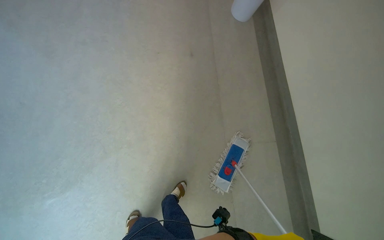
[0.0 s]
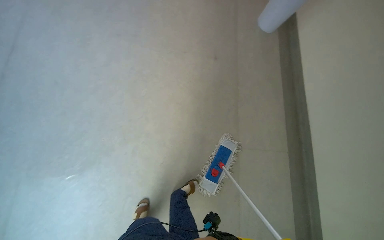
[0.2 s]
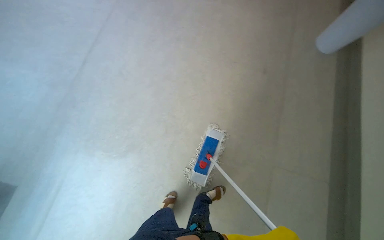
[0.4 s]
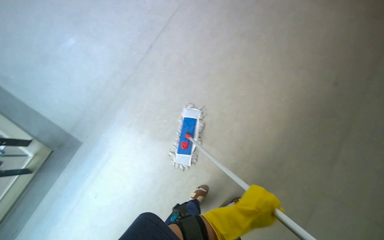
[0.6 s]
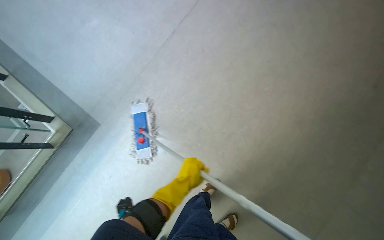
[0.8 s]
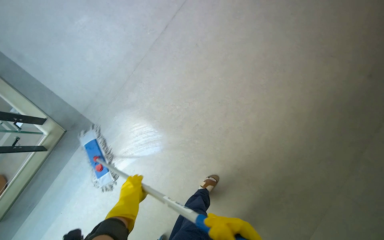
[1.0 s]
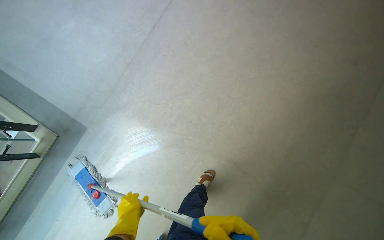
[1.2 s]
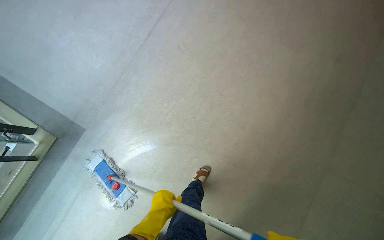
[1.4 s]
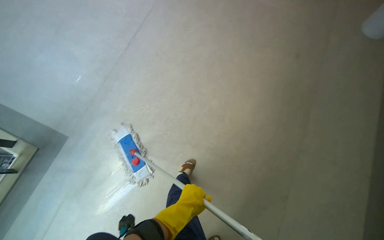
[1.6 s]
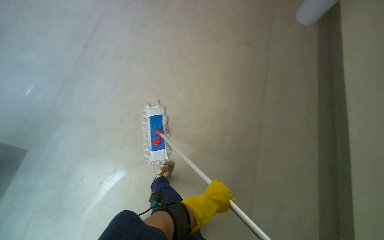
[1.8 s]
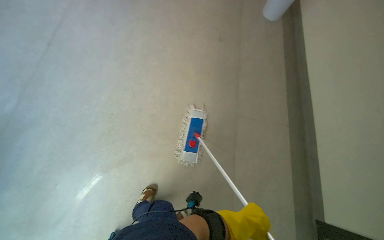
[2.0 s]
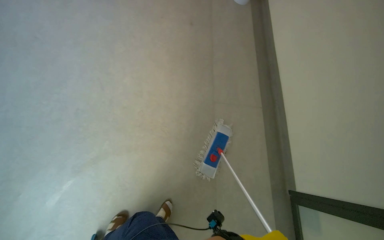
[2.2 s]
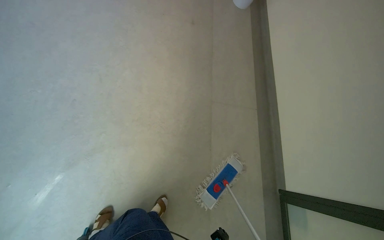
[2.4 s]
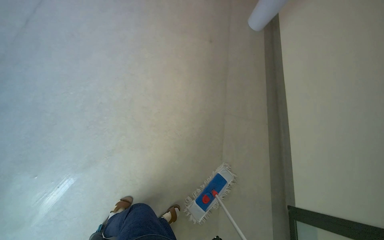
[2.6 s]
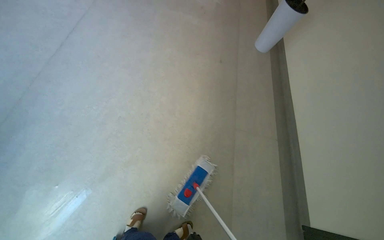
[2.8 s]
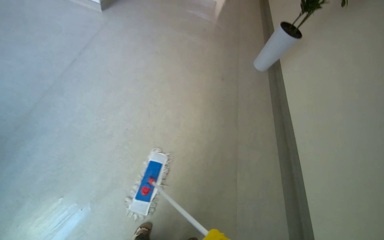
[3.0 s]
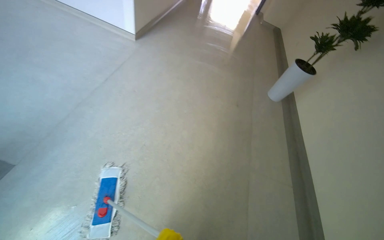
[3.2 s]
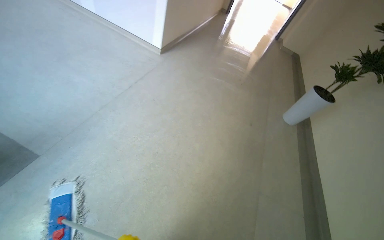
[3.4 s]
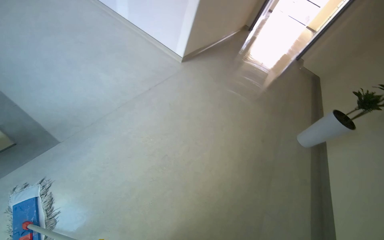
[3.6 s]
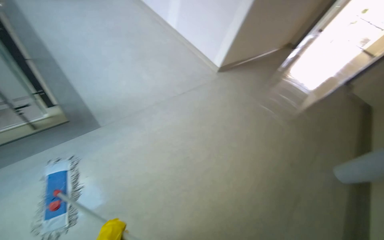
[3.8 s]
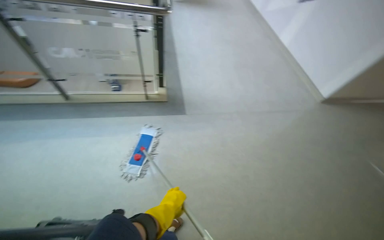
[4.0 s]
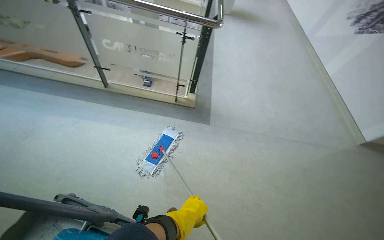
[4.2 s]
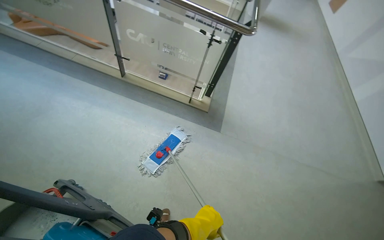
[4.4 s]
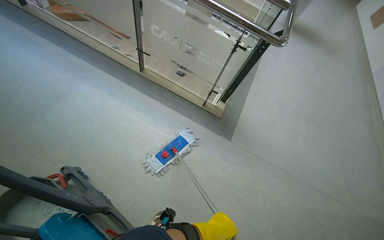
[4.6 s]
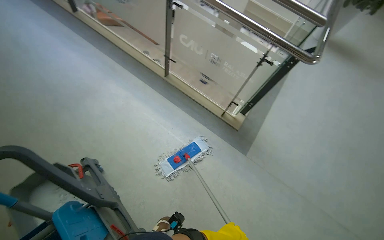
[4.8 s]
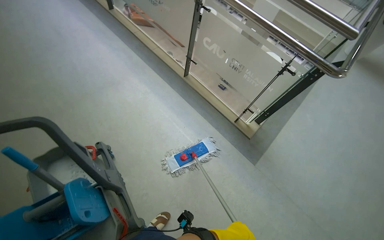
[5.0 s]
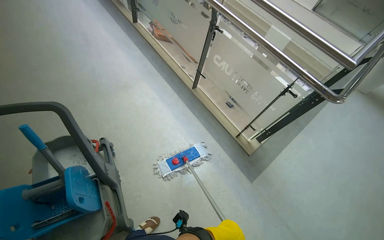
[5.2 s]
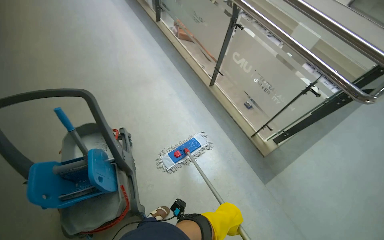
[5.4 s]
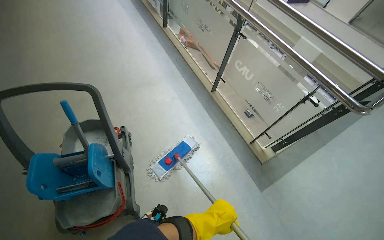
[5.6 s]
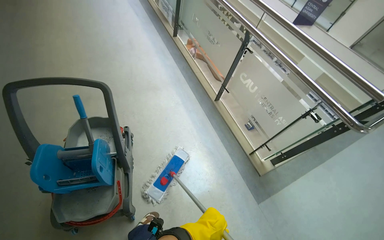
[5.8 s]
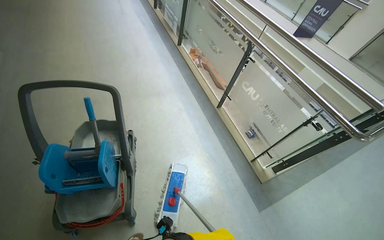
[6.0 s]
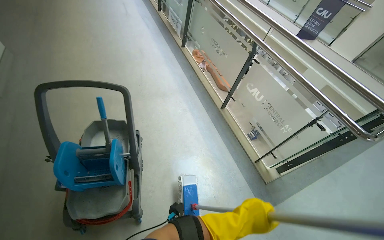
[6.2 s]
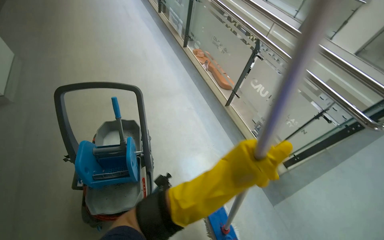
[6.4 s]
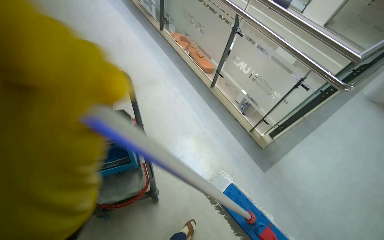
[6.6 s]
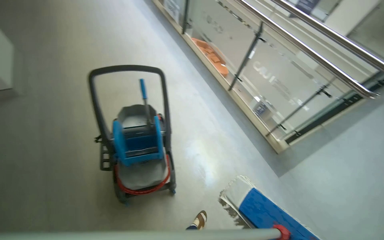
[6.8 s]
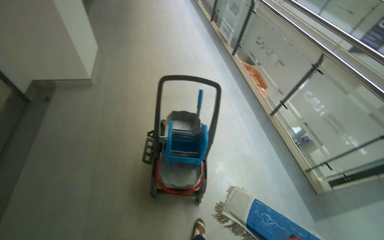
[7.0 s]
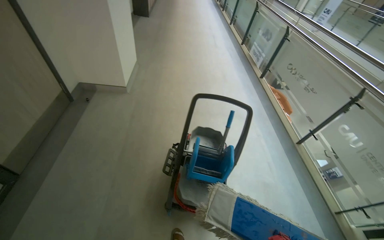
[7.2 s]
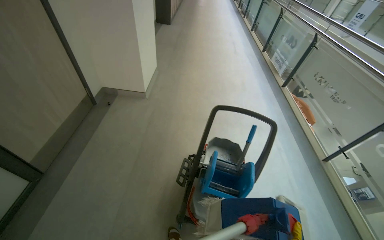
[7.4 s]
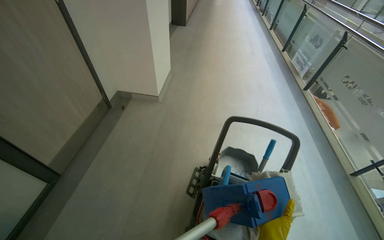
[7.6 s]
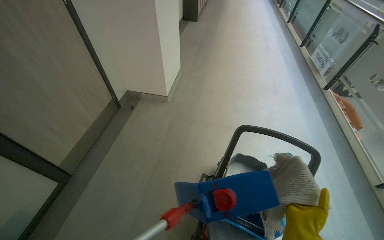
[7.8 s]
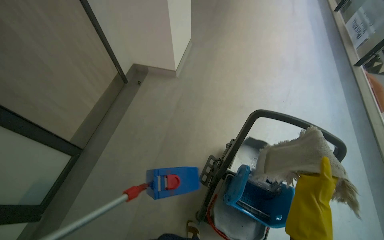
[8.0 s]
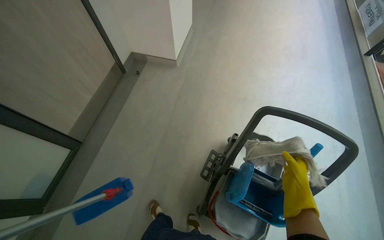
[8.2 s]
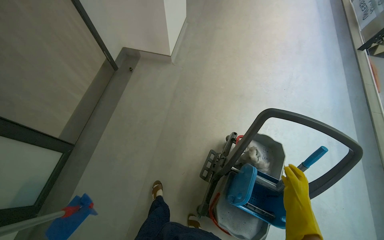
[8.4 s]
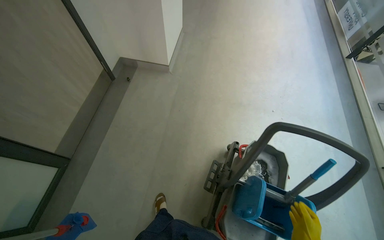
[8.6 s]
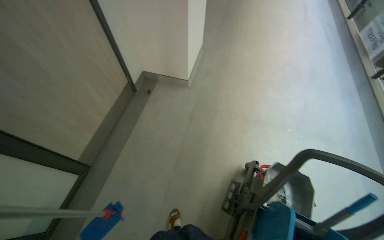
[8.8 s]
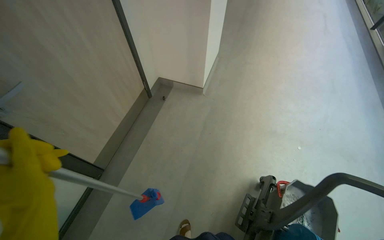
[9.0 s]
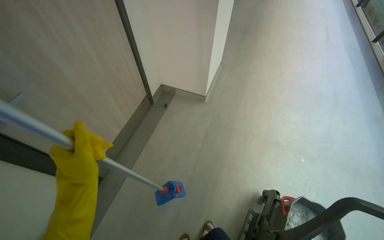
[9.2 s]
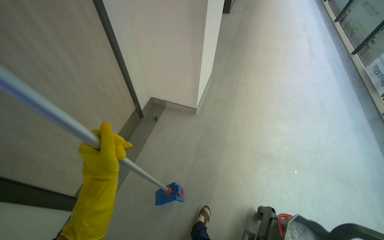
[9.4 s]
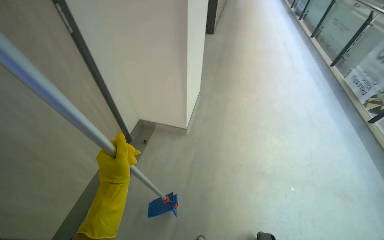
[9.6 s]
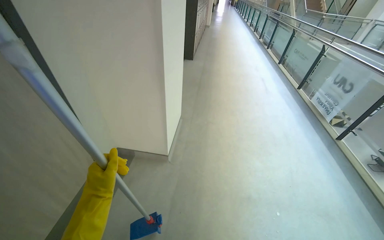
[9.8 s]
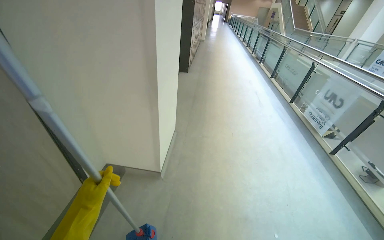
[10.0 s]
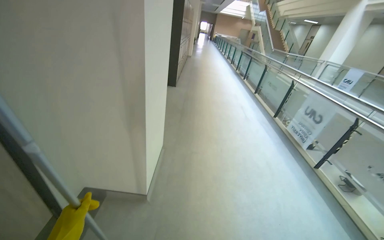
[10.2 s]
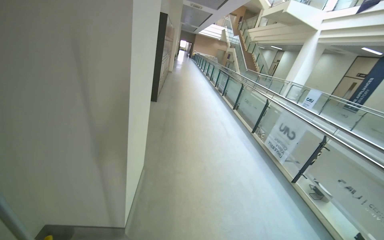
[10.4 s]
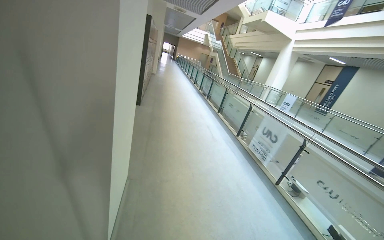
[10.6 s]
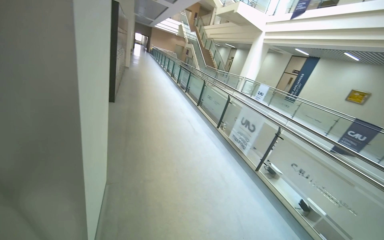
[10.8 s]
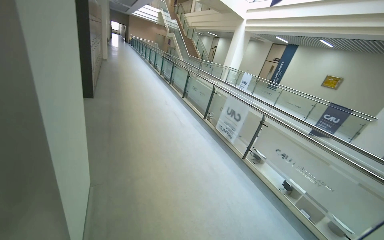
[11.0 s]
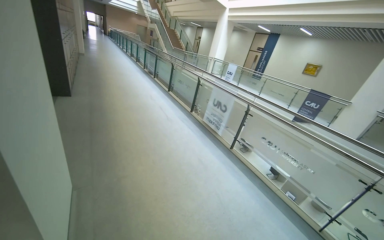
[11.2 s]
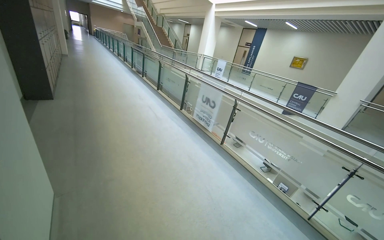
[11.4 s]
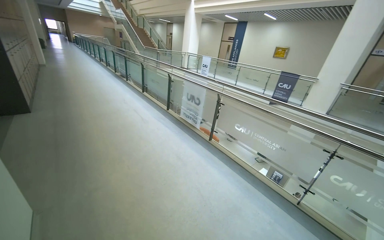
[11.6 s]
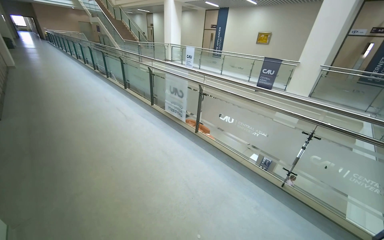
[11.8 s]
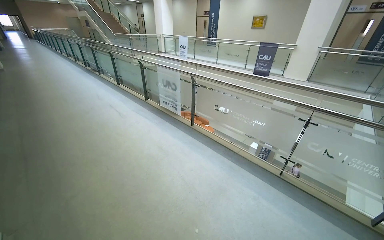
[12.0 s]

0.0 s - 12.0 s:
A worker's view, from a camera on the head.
Job: mopping floor.
The whole recording: Mopping hallway floor. The worker mops the hallway floor, periodically wringing out the mop head in the bucket.
0.0 s - 1.6 s: The head travels some 40 cm. The wearer's head swings about 35 degrees to the left.
1.6 s - 3.0 s: The camera sweeps to the right, by some 25 degrees. The wearer looks roughly 10 degrees further upward.
3.0 s - 4.4 s: The camera is carried about 50 cm. The wearer's head swings roughly 95 degrees to the left. The view tips upward by approximately 25 degrees.
4.4 s - 6.0 s: The wearer looks approximately 50 degrees further to the left. The view tips upward by about 15 degrees.
6.0 s - 7.6 s: The wearer moves approximately 60 cm. The head rotates roughly 35 degrees to the left.
7.6 s - 9.0 s: The camera is carried roughly 50 cm.
9.0 s - 10.4 s: The camera travels roughly 60 cm. The camera is aimed about 25 degrees further to the right. The view tilts roughly 30 degrees upward.
10.4 s - 12.0 s: The camera is carried some 50 cm. The wearer's head swings some 40 degrees to the right. The camera pitches downward, by approximately 15 degrees.

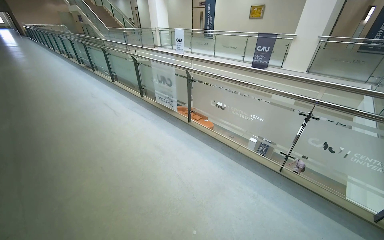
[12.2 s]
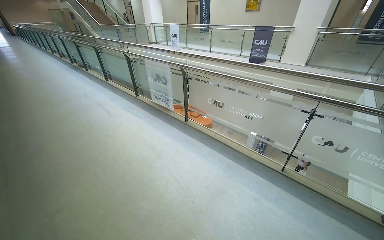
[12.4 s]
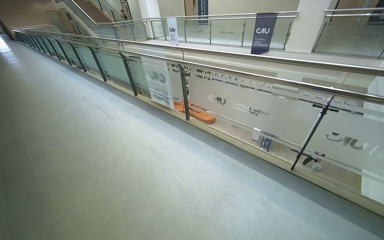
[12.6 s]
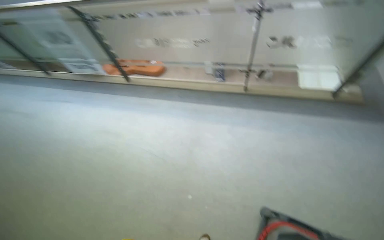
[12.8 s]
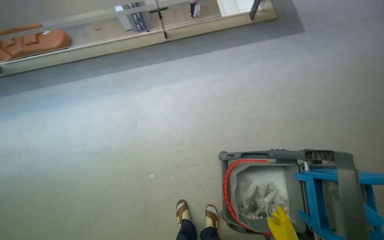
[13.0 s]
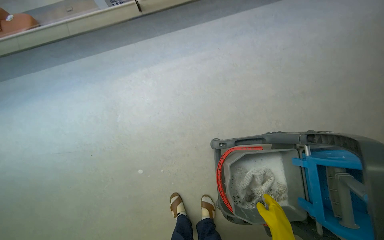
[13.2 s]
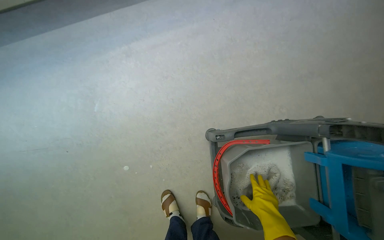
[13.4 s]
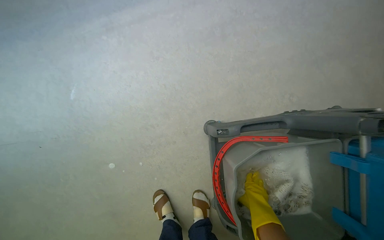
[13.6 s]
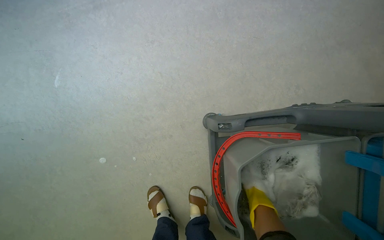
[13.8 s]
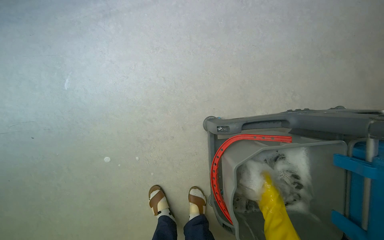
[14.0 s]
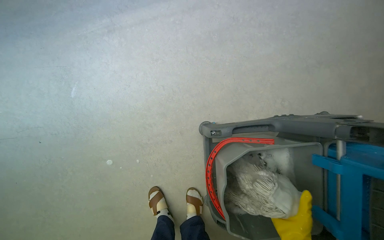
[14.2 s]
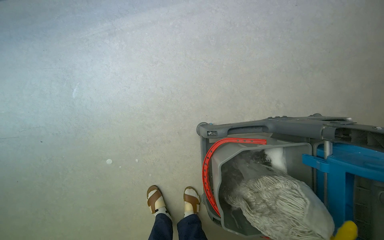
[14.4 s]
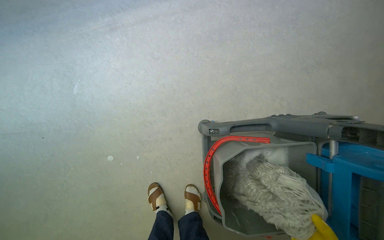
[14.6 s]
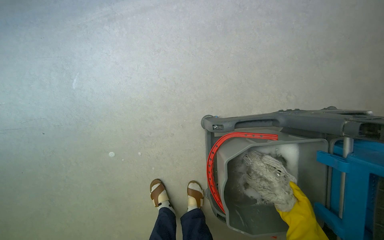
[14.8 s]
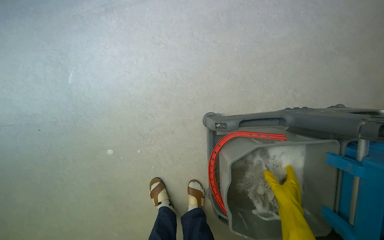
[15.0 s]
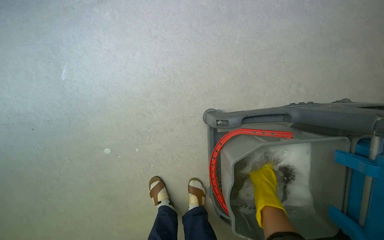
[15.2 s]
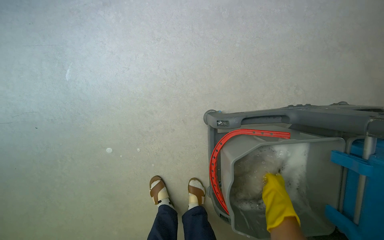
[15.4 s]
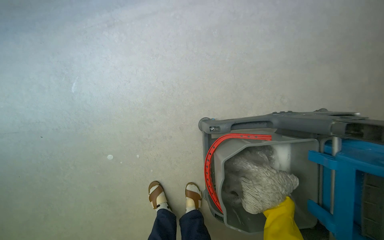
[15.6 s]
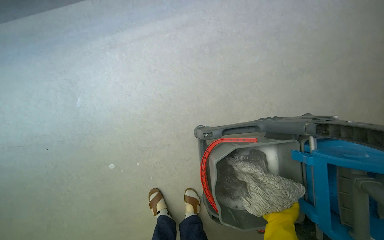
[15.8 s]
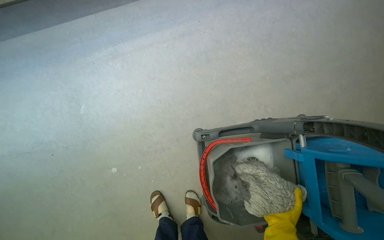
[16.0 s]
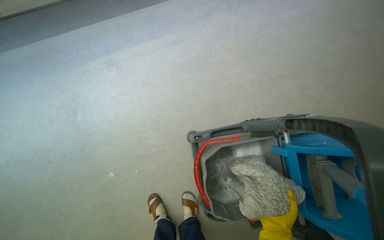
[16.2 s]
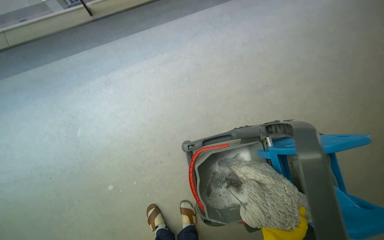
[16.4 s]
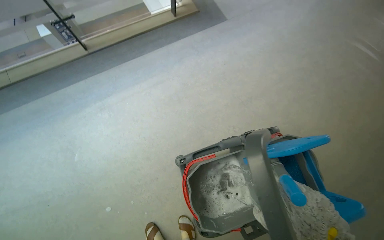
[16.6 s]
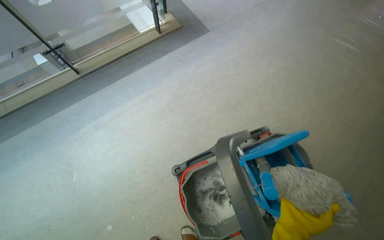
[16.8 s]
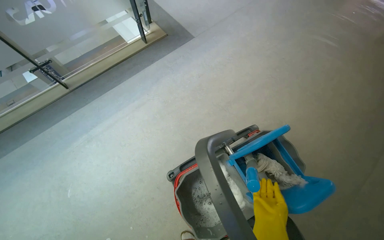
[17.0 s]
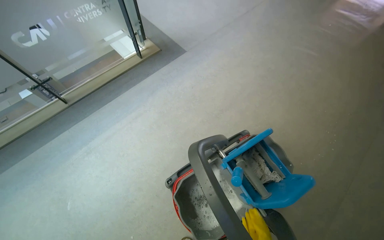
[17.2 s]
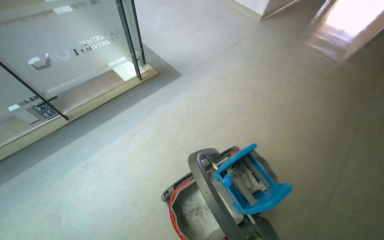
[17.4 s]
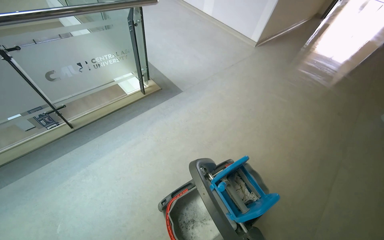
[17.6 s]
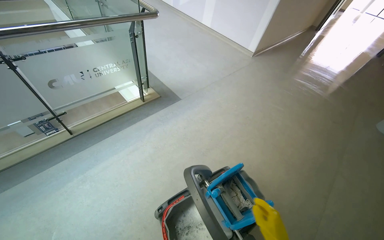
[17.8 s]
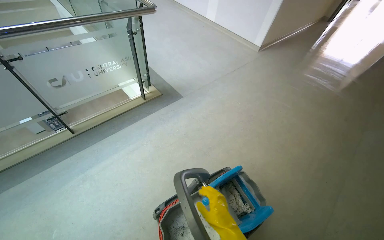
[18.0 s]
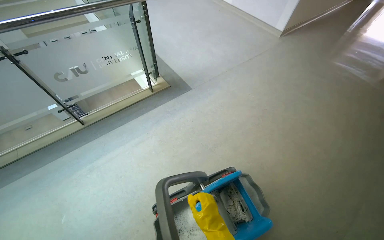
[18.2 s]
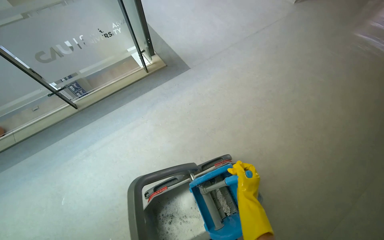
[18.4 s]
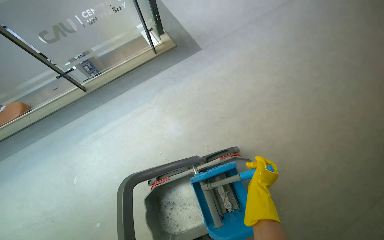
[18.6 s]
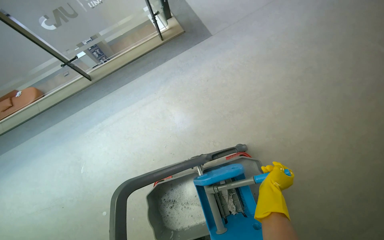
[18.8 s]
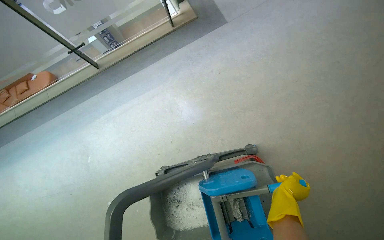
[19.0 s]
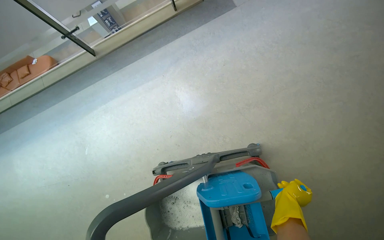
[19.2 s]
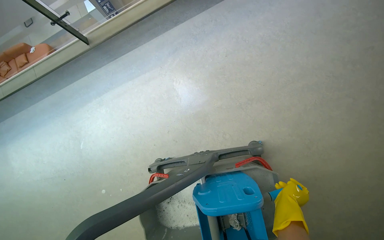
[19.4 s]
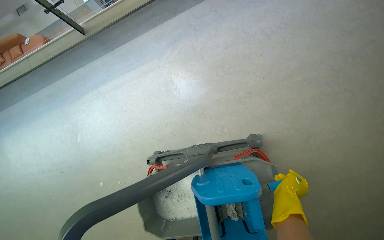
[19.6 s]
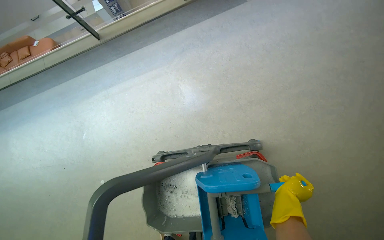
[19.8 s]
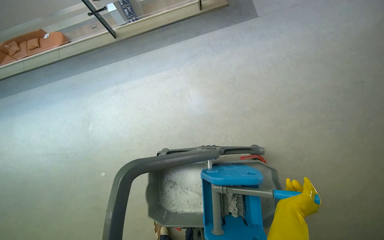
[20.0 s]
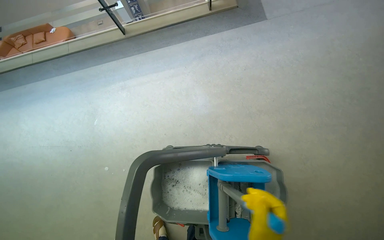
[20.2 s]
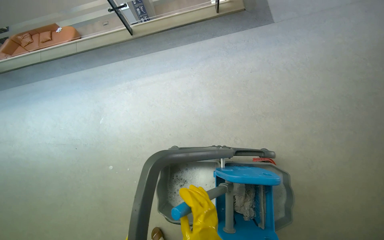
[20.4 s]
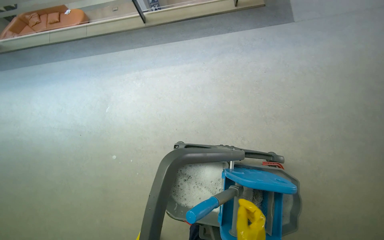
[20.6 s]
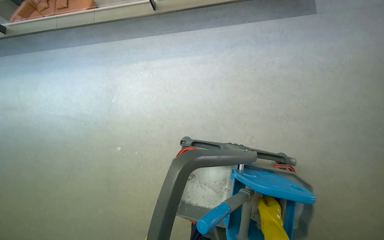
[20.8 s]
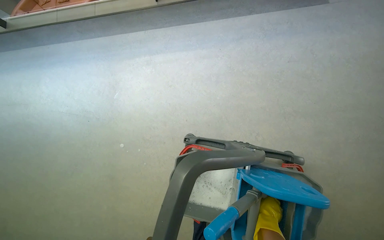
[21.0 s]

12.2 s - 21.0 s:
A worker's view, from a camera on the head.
Job: mopping floor.
The whole recording: Mopping hallway floor. The worker mops the hallway floor, periodically wringing out the mop head in the bucket.
12.2 s - 13.6 s: The camera travels approximately 90 cm. The head turns to the right by about 65 degrees. The wearer looks approximately 55 degrees further downward.
15.2 s - 16.6 s: The view tilts some 20 degrees upward.
16.6 s - 18.0 s: The camera pitches upward, by roughly 20 degrees.
18.0 s - 19.6 s: The head travels some 60 cm. The head turns to the left by roughly 25 degrees. The camera pitches downward, by approximately 35 degrees.
